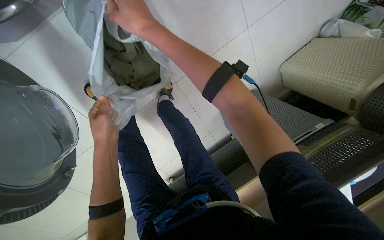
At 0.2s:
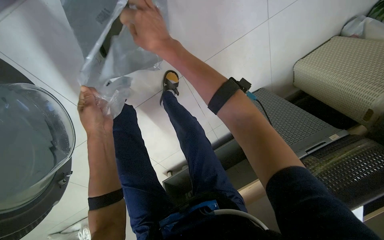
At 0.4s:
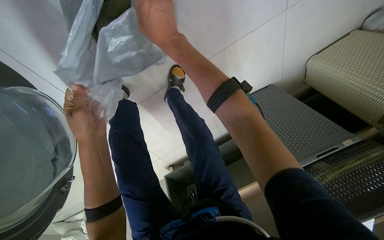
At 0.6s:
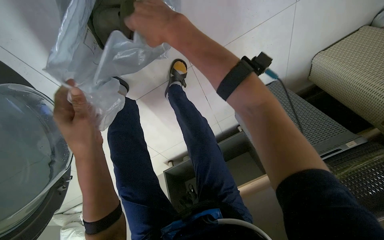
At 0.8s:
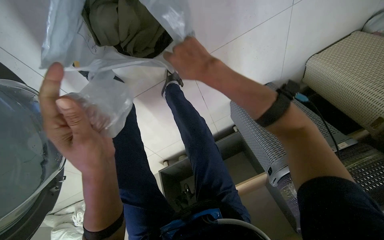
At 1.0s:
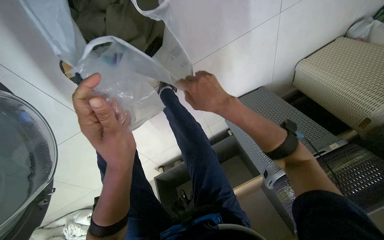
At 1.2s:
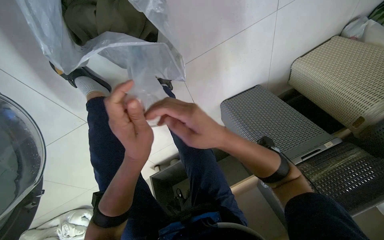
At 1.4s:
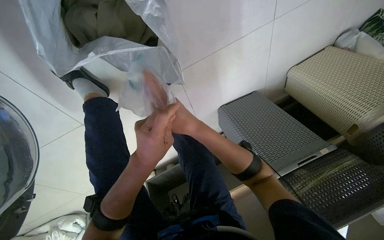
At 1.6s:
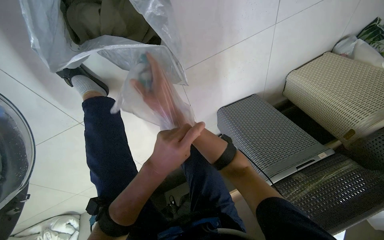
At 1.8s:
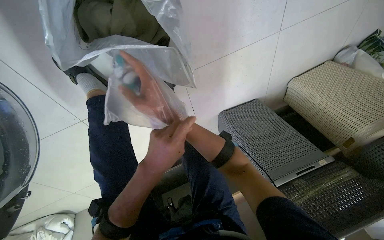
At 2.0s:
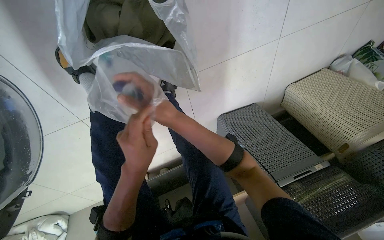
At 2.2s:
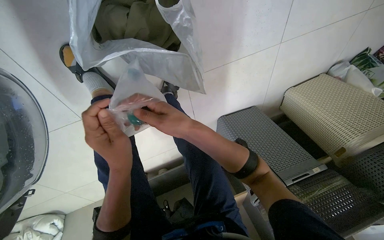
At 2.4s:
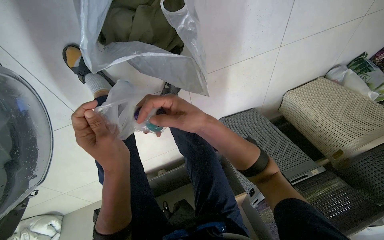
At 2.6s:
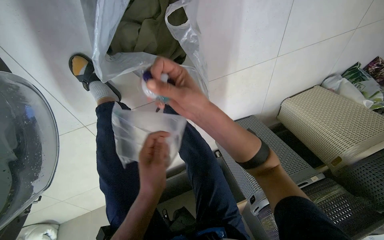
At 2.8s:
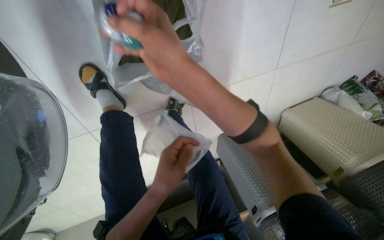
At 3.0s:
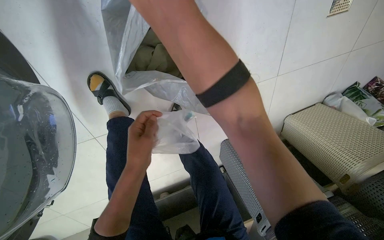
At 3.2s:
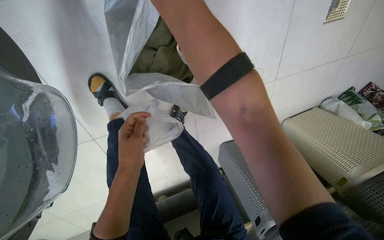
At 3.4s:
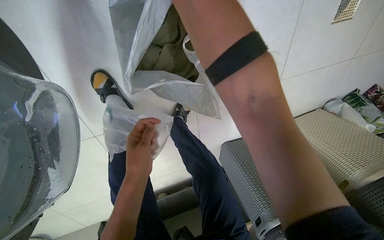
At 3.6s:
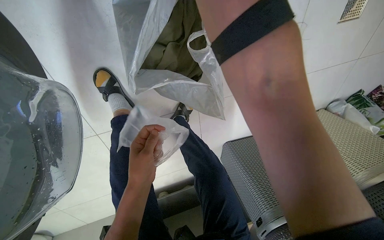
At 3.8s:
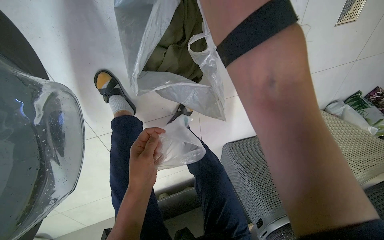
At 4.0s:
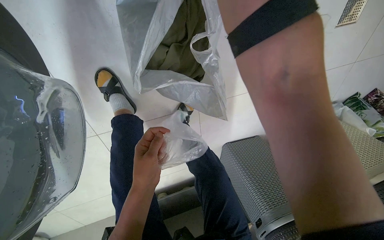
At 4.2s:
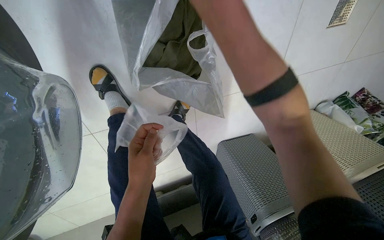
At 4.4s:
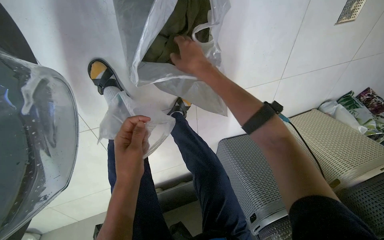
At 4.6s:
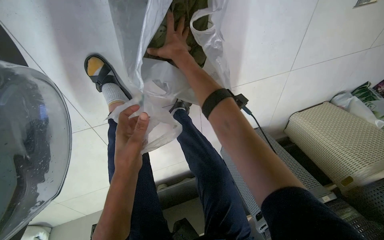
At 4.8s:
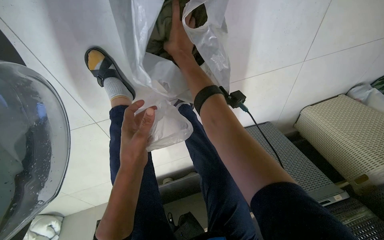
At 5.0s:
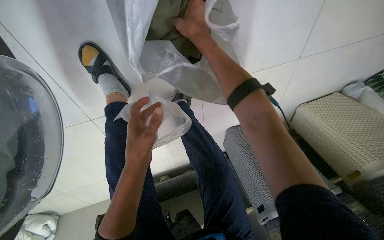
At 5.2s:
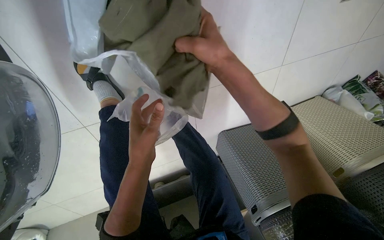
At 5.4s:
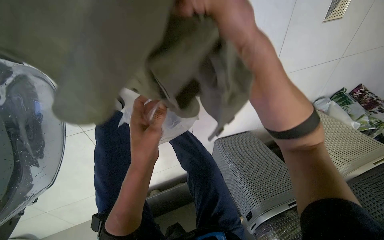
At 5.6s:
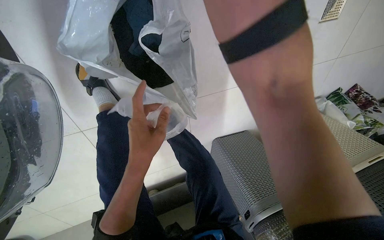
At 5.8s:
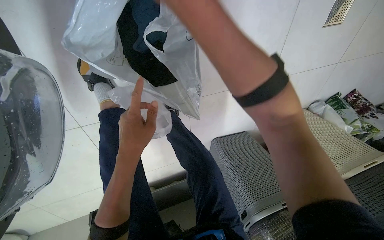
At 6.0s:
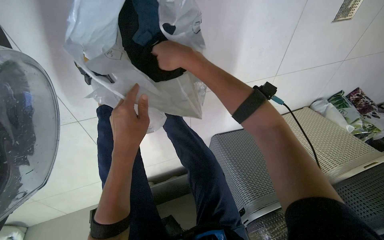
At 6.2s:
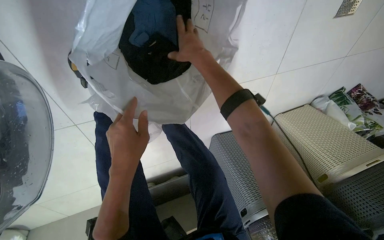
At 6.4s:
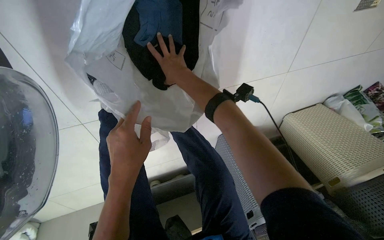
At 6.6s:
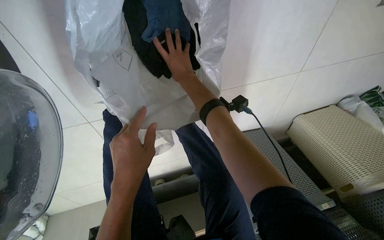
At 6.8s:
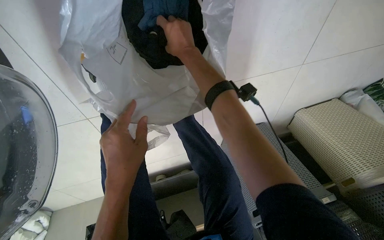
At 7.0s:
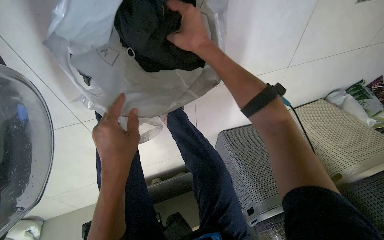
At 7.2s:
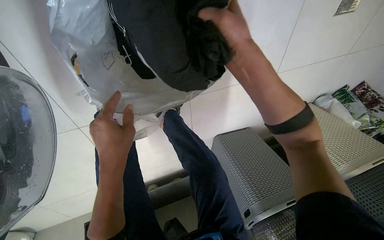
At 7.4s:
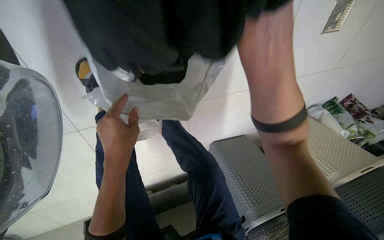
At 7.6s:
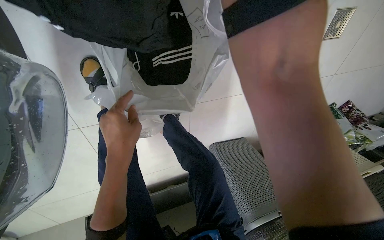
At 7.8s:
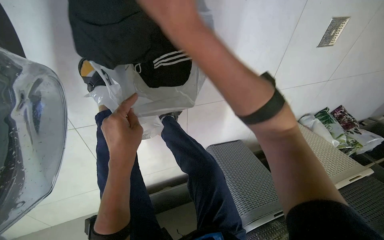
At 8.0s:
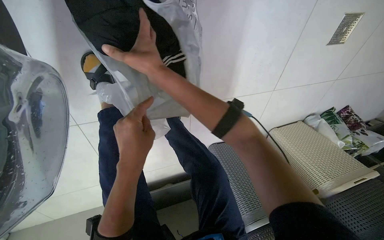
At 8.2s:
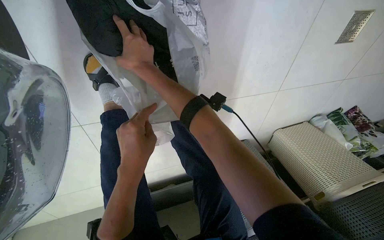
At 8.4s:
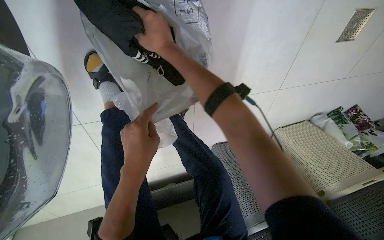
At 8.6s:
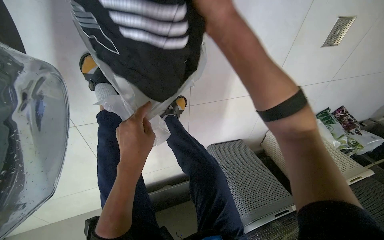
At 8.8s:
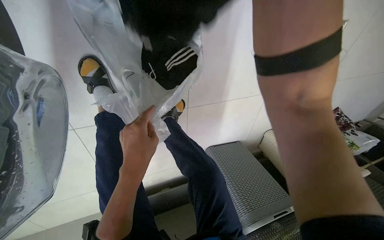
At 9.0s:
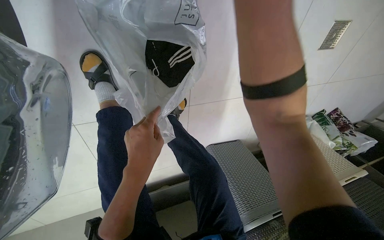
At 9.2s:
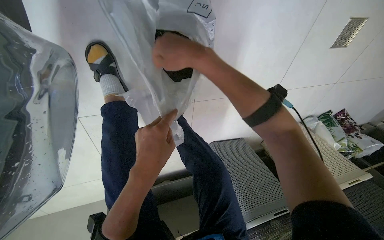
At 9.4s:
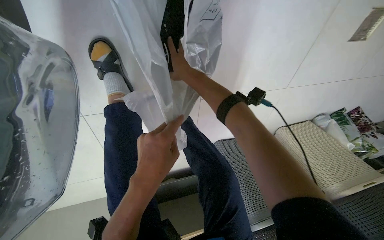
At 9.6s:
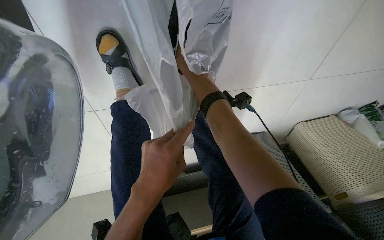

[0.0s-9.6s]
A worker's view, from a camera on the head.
Job: managing laundry.
The whole recording: Packing clothes into a bag. The worker gathers various clothes and packs them into a white plastic bag, then ties the bag.
1.6s to 3.2s: The view tilts roughly 10 degrees upward. The left hand goes left and right, approximately 10 cm each way, reversing 2 times.

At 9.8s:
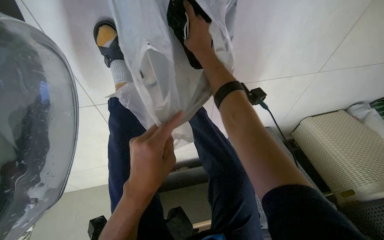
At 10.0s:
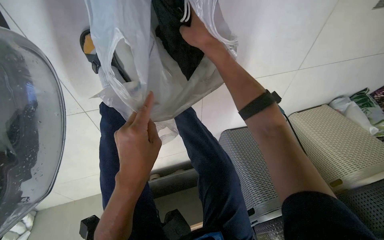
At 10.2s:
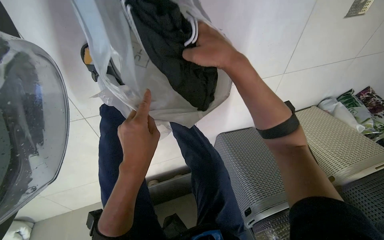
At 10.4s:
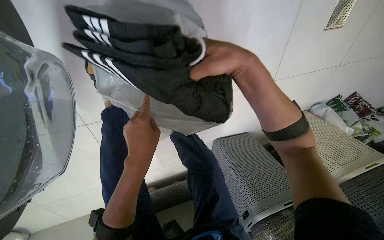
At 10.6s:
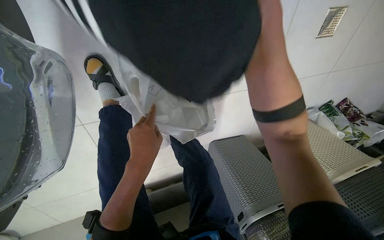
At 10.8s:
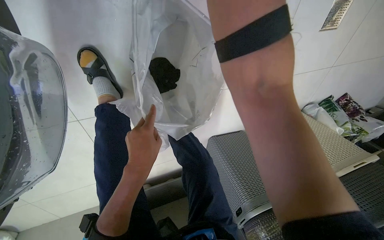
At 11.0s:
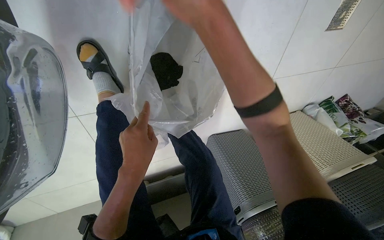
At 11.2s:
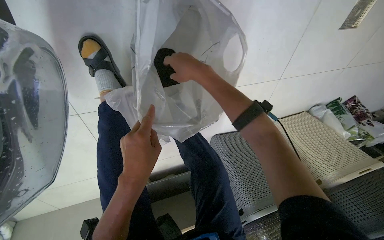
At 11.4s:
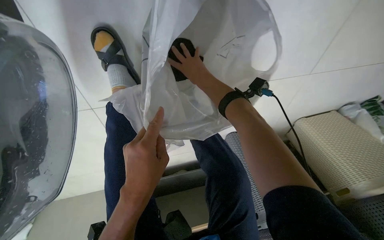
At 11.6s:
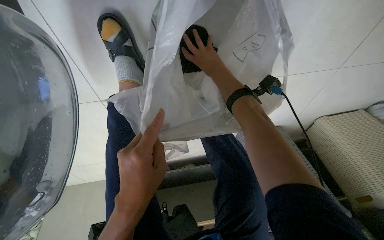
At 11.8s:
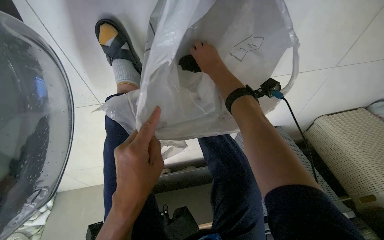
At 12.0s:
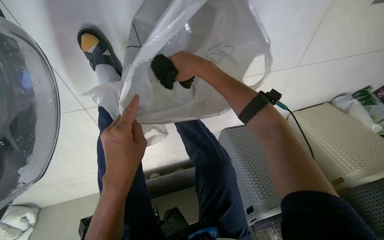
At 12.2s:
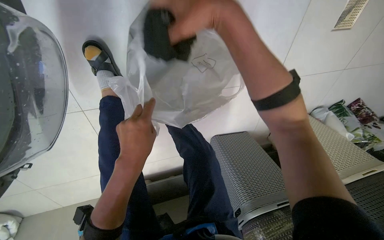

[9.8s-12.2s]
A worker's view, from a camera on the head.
Job: managing laundry.
The whole recording: Packing clothes into a bag. The worker gathers various clothes and packs them into a white plastic bag, then ties the bag.
9.8s to 11.0s: The right hand is displaced nearer to the camera by roughly 25 cm.

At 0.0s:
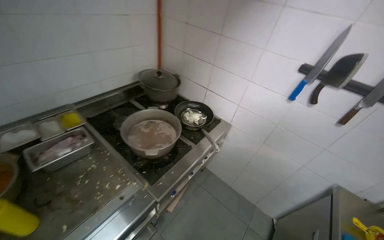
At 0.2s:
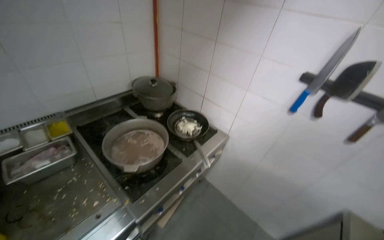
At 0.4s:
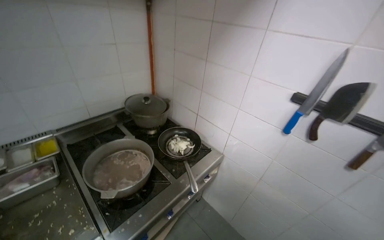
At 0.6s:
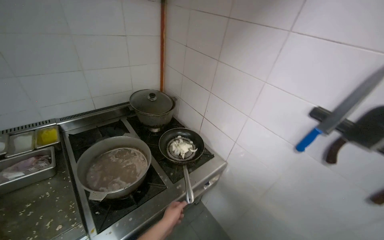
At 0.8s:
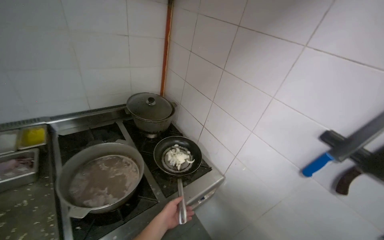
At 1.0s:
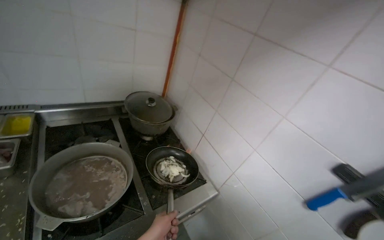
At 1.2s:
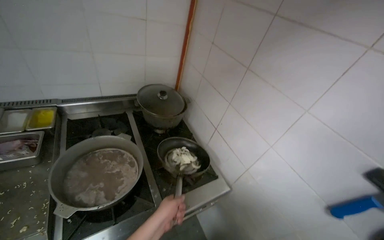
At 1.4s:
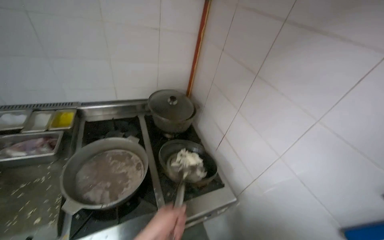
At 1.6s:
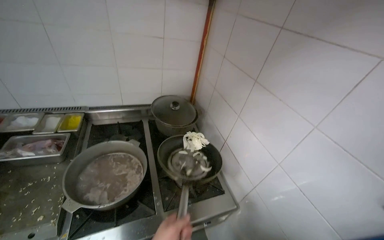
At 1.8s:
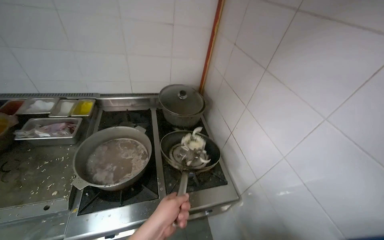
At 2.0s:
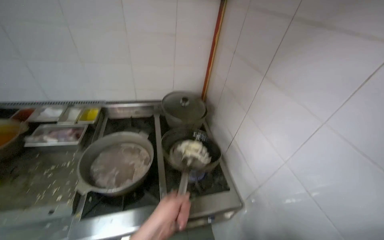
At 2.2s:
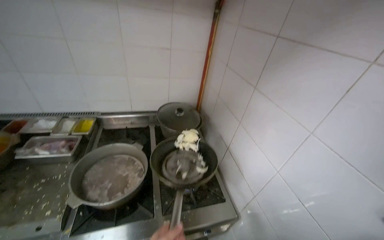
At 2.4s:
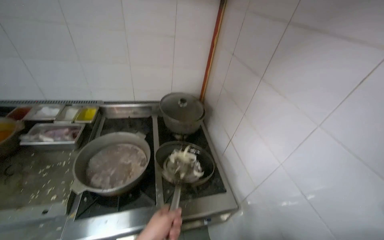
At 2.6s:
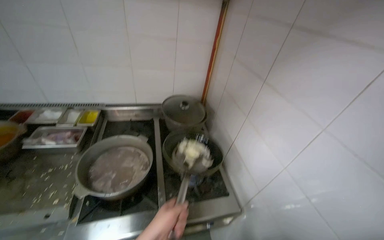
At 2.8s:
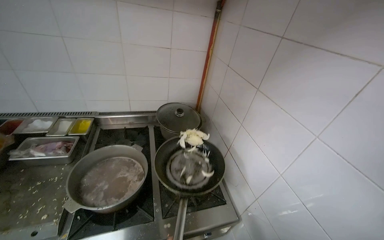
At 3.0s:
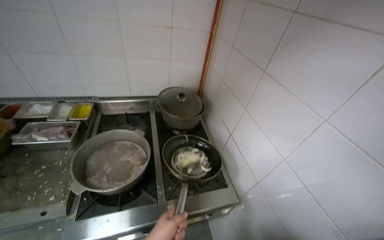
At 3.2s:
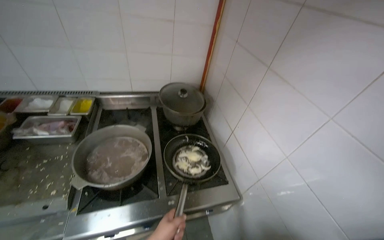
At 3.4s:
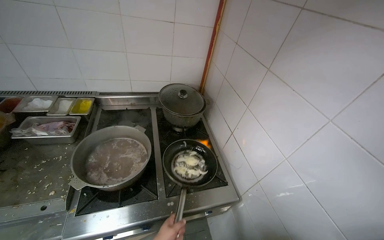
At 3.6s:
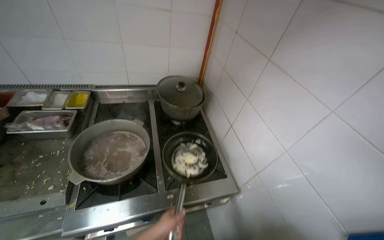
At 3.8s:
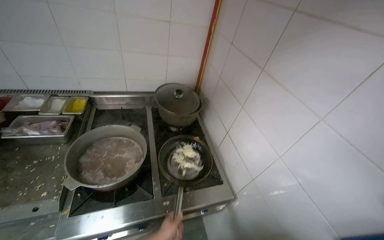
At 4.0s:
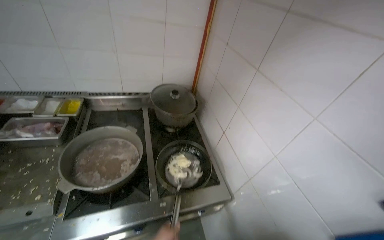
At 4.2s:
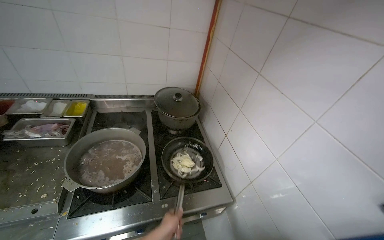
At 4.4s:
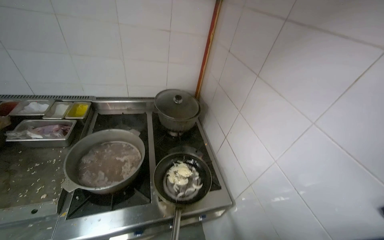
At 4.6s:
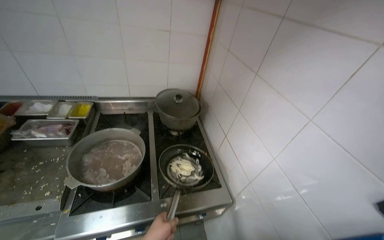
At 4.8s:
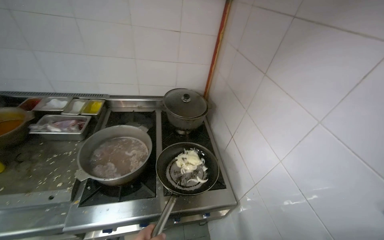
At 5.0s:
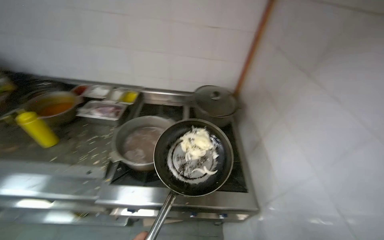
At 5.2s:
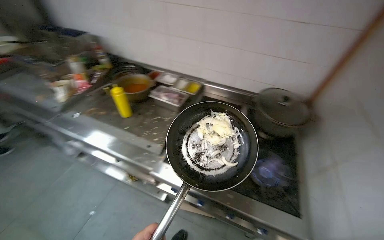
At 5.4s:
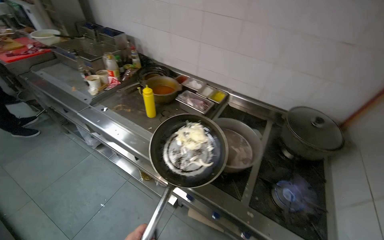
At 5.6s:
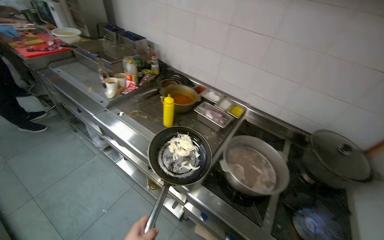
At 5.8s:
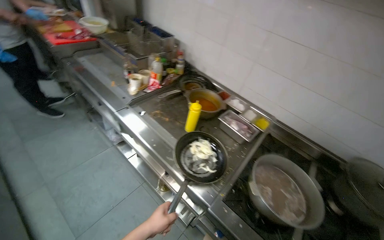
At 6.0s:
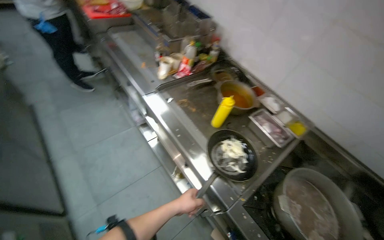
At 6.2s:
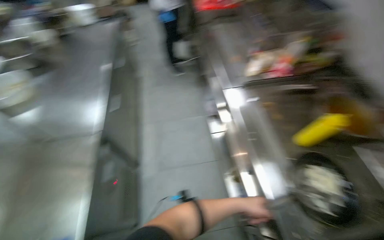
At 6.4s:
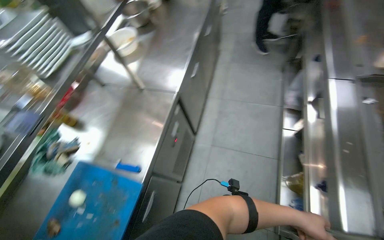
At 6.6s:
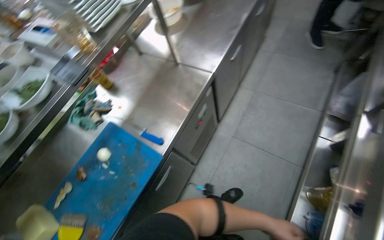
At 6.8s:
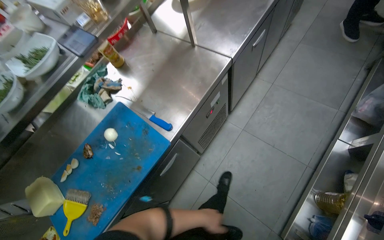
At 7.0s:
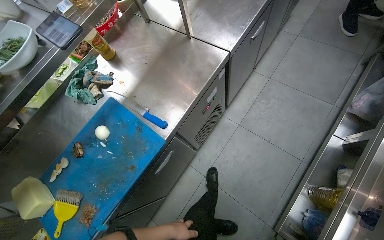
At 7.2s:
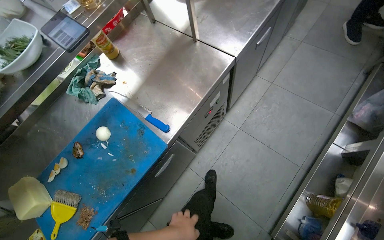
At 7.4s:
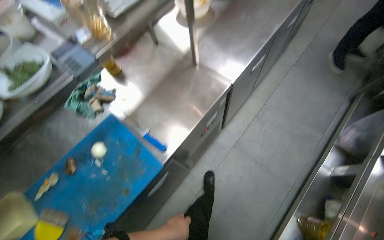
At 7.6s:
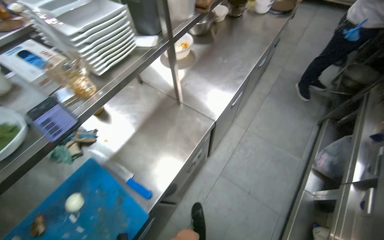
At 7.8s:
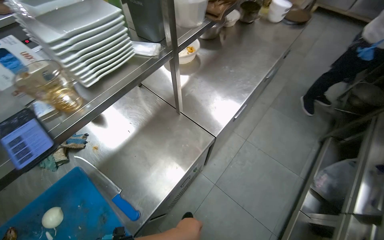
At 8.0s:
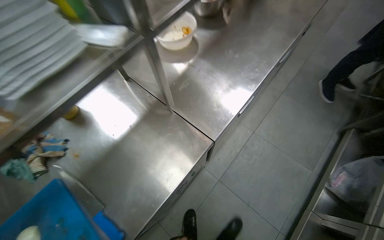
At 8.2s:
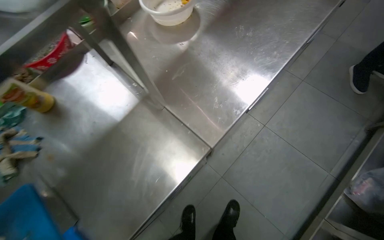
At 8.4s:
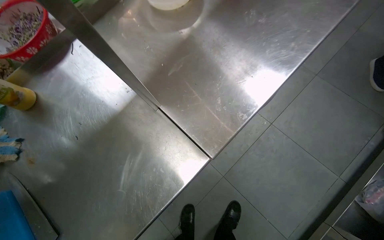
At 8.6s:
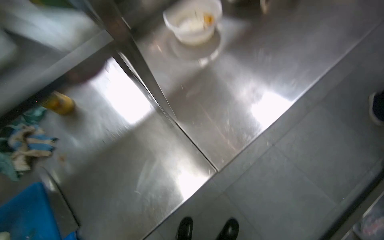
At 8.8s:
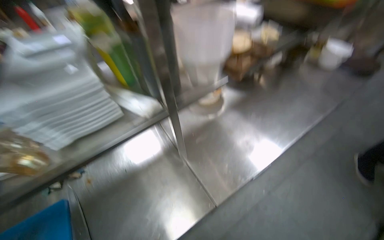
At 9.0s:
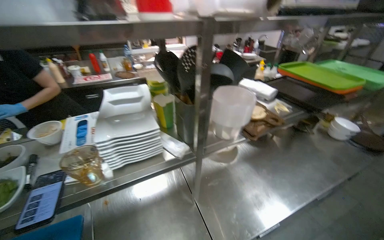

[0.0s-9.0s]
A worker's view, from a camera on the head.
Job: cooking food.
The whole recording: Cooking ingredients in pan. The worker stirs and adds various ingredients to a pan on the stove.
0.0s to 1.6s: The head travels about 50 cm. The wearer's head swings approximately 30 degrees to the left.
4.4s to 6.0s: The camera is carried roughly 50 cm. The head turns to the left by roughly 65 degrees.
6.0s to 7.6s: The wearer looks some 75 degrees further to the left.
7.6s to 9.0s: The head turns to the left by some 30 degrees. The wearer looks roughly 20 degrees further upward.
